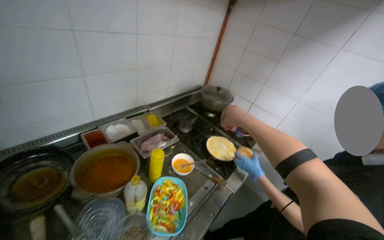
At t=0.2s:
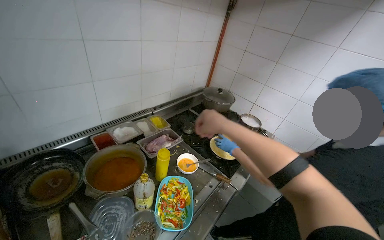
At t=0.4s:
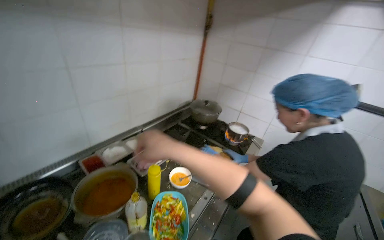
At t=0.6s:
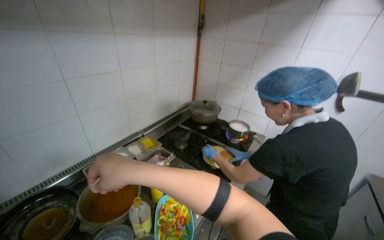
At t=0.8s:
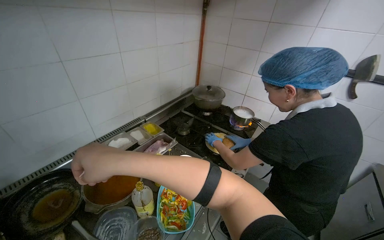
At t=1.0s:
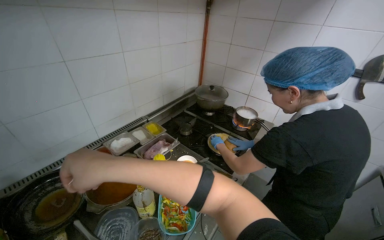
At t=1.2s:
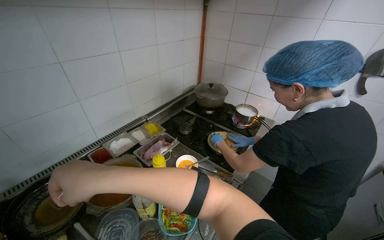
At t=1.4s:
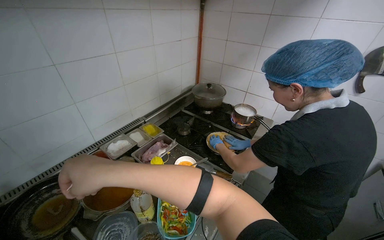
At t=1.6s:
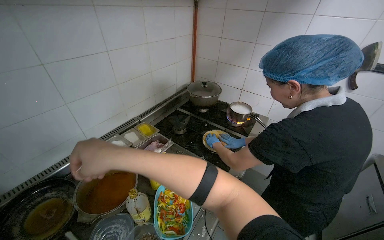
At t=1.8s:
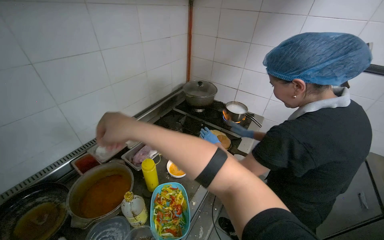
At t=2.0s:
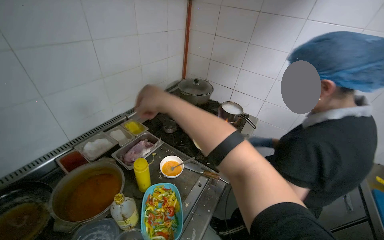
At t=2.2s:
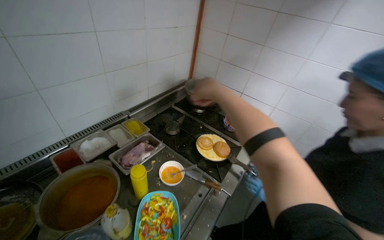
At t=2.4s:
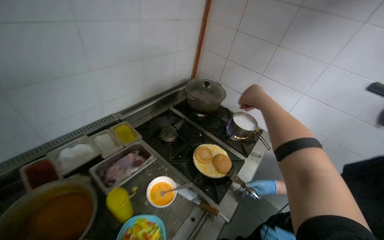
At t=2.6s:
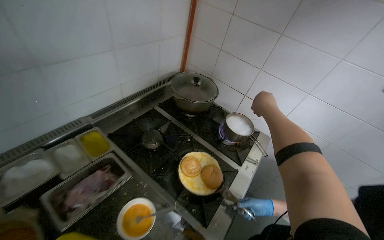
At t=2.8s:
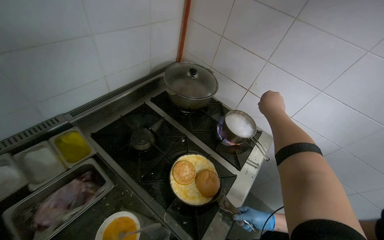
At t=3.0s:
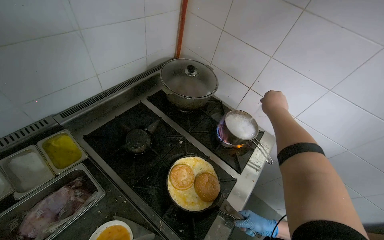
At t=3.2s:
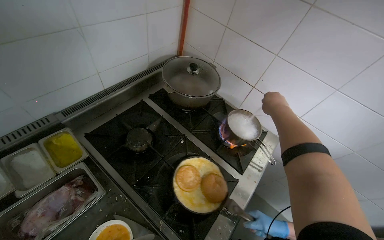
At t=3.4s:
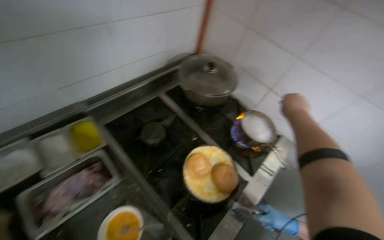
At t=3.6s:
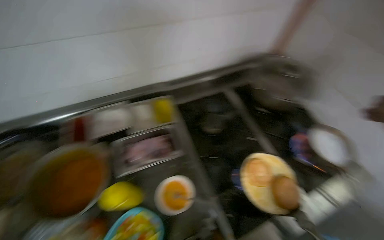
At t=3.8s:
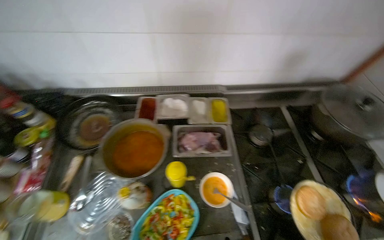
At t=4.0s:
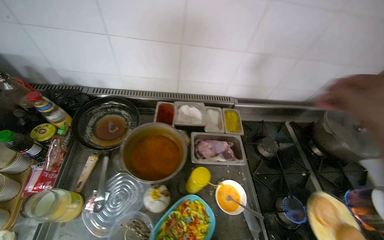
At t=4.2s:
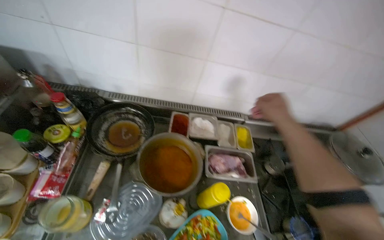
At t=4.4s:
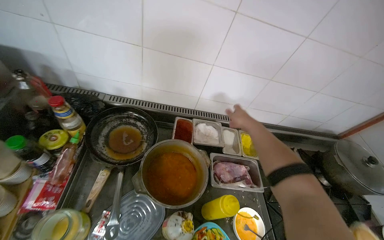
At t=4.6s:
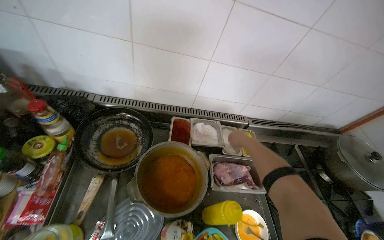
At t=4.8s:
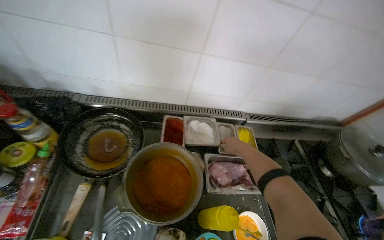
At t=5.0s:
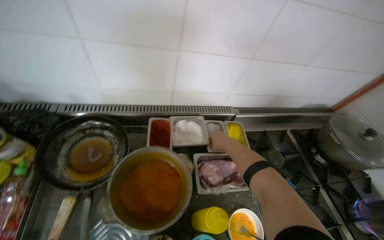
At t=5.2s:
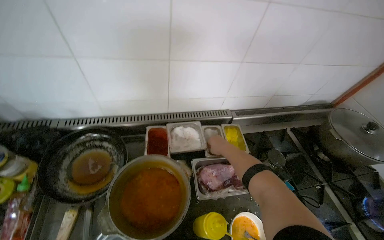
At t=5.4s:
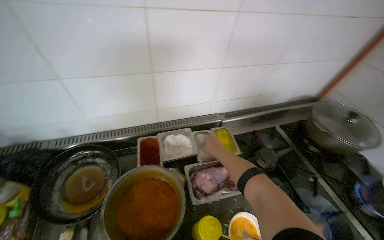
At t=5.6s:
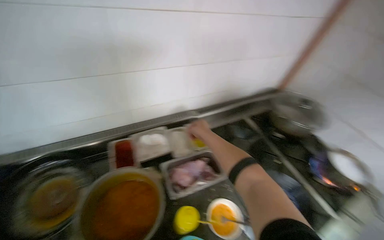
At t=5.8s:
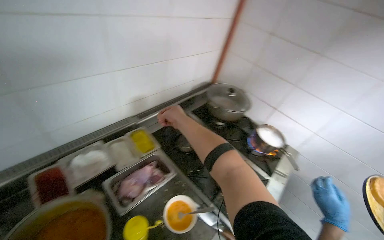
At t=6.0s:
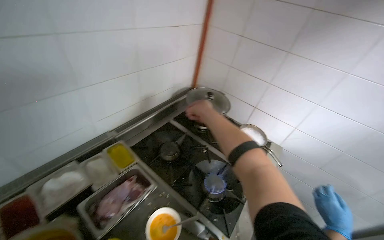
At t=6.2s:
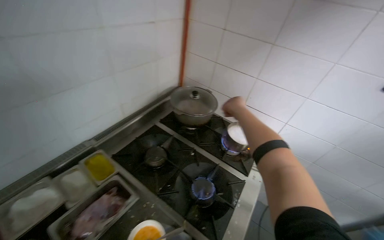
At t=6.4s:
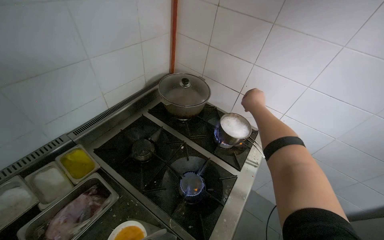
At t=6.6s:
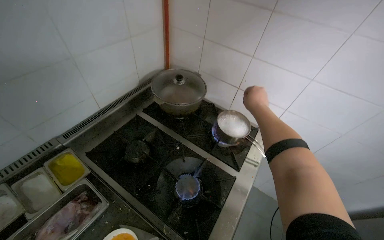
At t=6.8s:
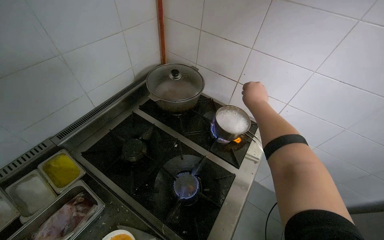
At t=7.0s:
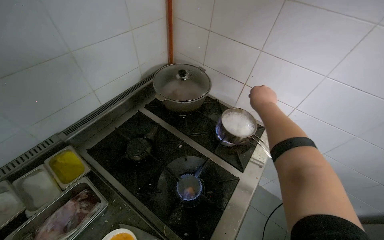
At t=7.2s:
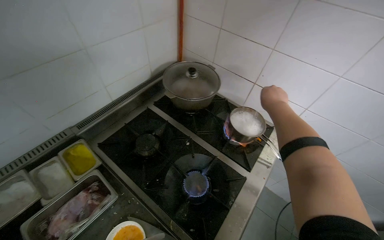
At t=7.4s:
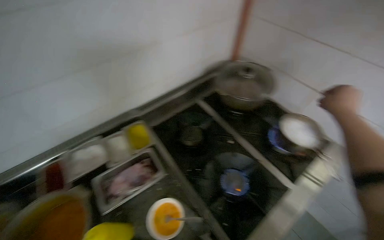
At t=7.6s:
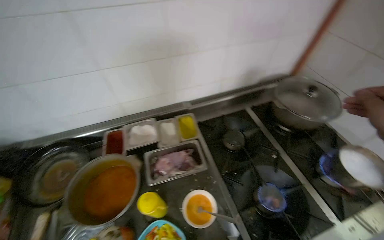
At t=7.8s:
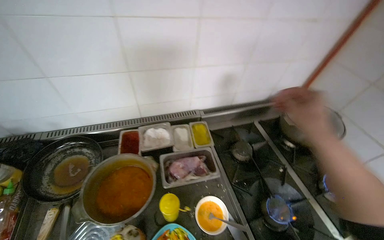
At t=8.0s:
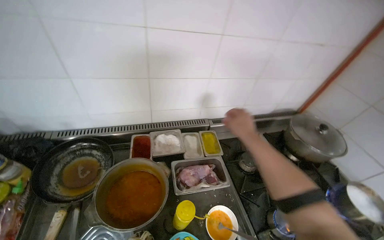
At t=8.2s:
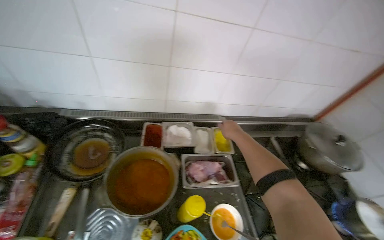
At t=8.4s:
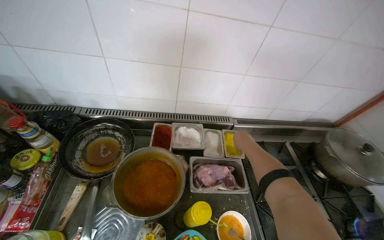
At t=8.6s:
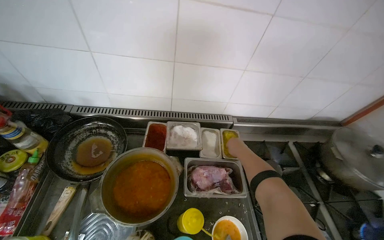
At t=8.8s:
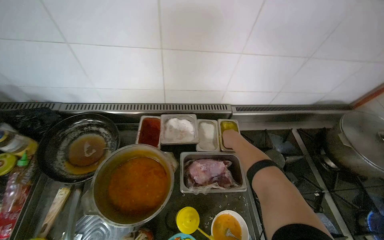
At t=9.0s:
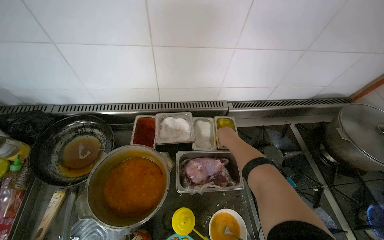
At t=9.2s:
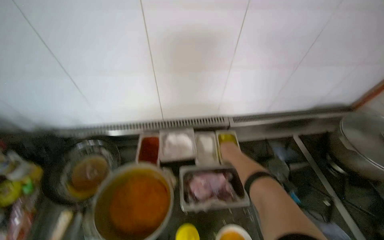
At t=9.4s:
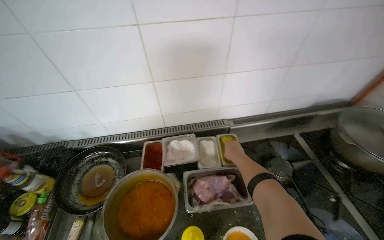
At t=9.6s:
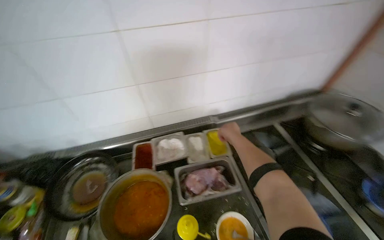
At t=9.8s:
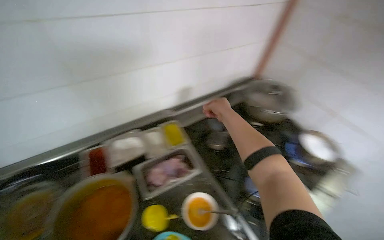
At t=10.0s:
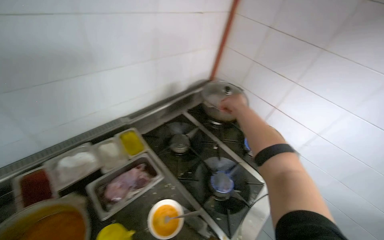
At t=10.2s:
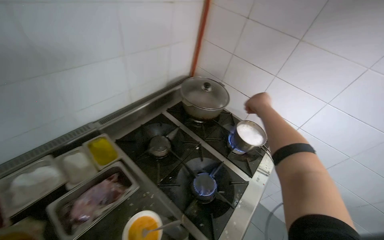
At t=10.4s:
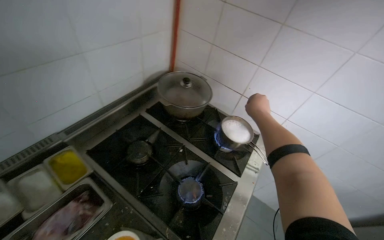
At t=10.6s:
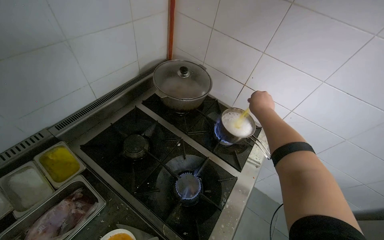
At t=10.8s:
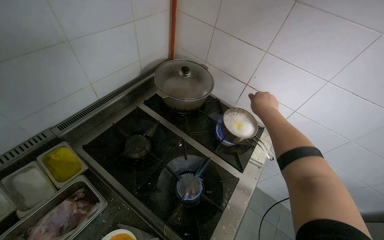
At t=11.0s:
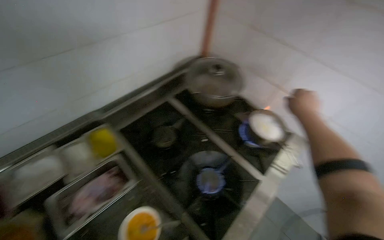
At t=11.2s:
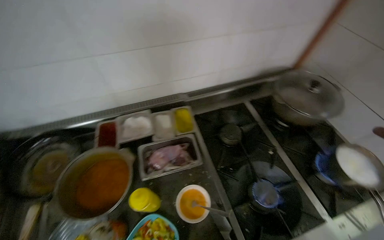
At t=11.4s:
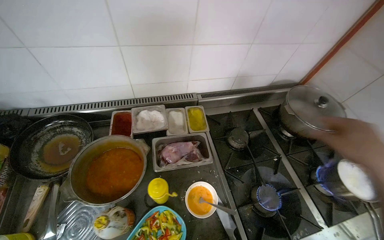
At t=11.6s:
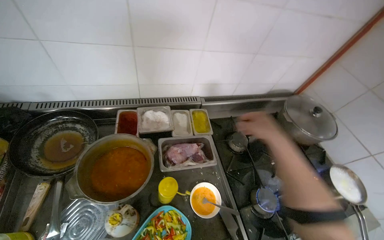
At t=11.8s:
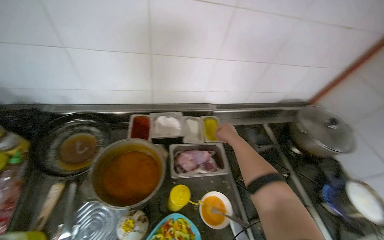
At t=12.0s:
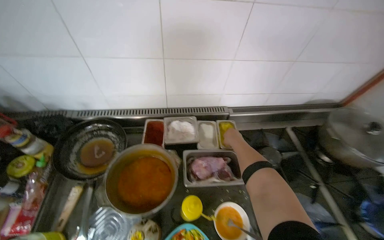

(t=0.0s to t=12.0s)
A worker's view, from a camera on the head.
Job: cooking food.
The whole recording: Cooking and stirring food in pot. The worker cooks and stirs food in a pot on the stove, adding various ingredients and dumplings.
t=0.0s - t=1.6s: The right hand heads to the left, nearer to the camera and down the picture, covering some 25 cm.
t=1.6s - t=3.0s: The camera is carried some 60 cm.
t=3.0s - t=4.4s: The wearer moves roughly 50 cm. The head turns to the left by approximately 50 degrees.
t=4.4s - t=6.0s: The head turns to the right by roughly 50 degrees.
t=6.0s - t=7.6s: The head turns to the left by roughly 35 degrees.
t=7.6s - t=9.0s: The right hand heads to the left and farther from the camera, covering about 60 cm.
t=9.0s - t=10.4s: The wearer's head swings approximately 45 degrees to the right.
t=10.4s - t=12.0s: The wearer looks roughly 50 degrees further to the left.

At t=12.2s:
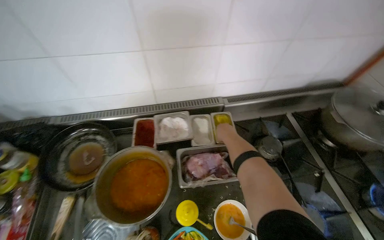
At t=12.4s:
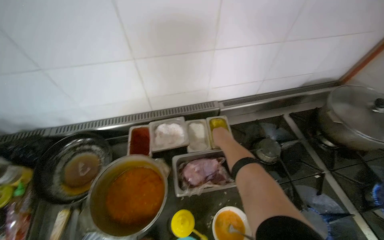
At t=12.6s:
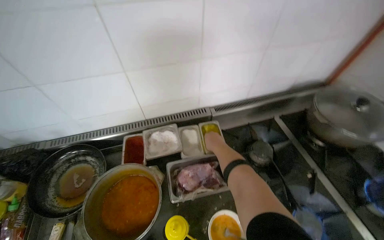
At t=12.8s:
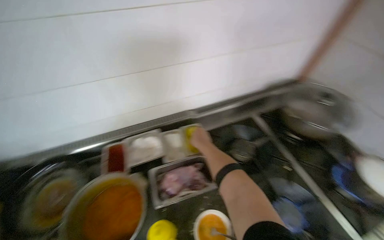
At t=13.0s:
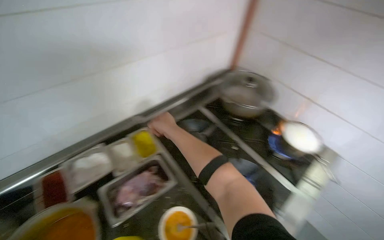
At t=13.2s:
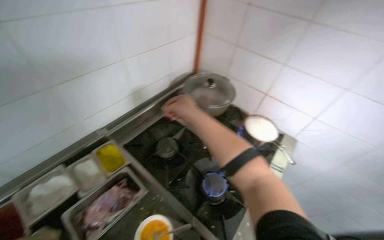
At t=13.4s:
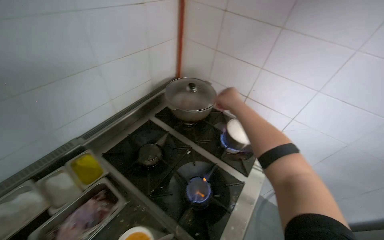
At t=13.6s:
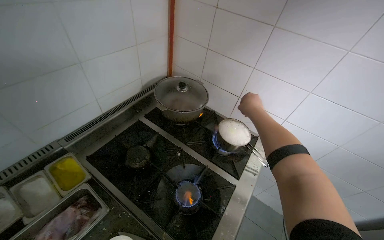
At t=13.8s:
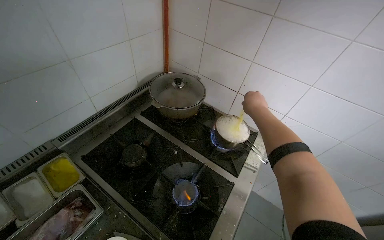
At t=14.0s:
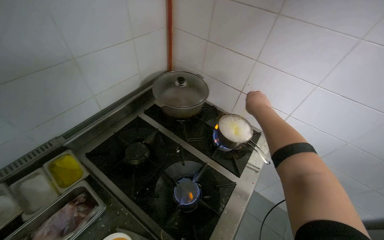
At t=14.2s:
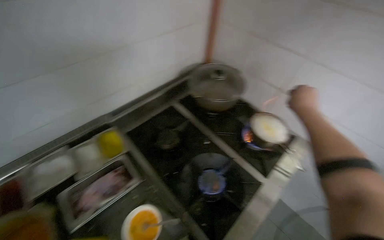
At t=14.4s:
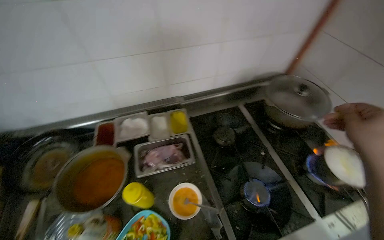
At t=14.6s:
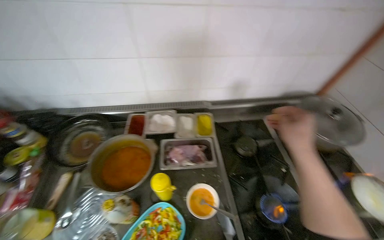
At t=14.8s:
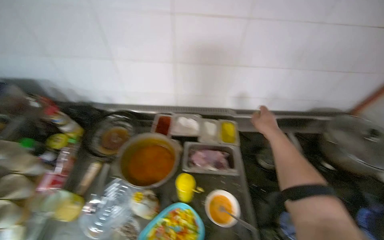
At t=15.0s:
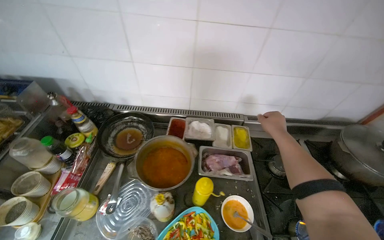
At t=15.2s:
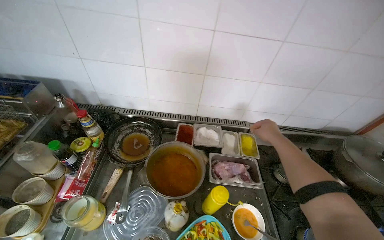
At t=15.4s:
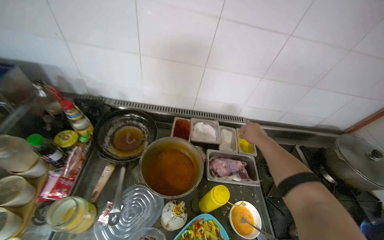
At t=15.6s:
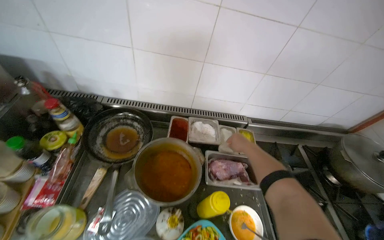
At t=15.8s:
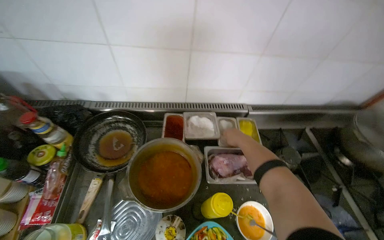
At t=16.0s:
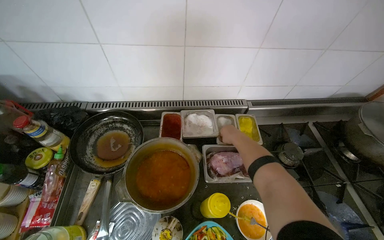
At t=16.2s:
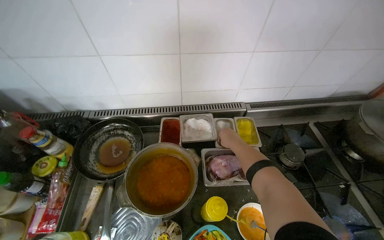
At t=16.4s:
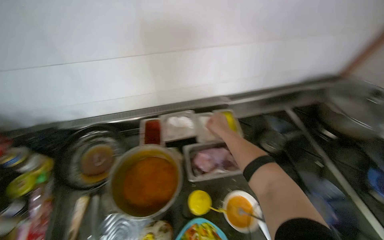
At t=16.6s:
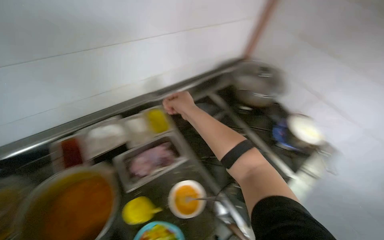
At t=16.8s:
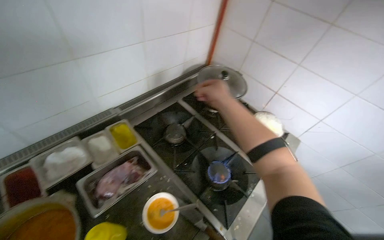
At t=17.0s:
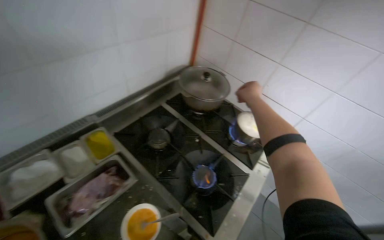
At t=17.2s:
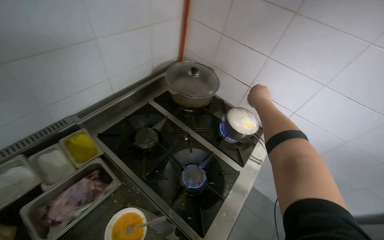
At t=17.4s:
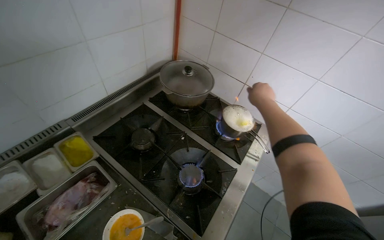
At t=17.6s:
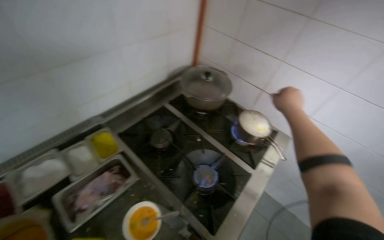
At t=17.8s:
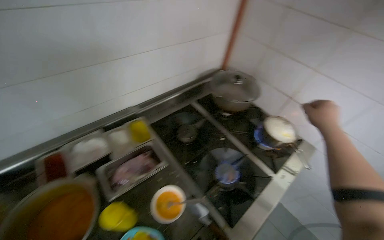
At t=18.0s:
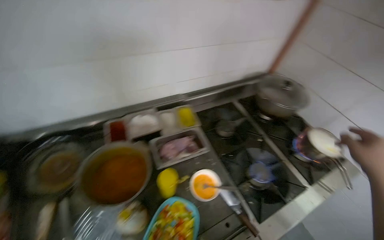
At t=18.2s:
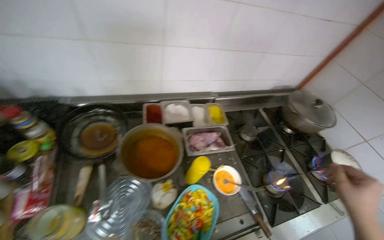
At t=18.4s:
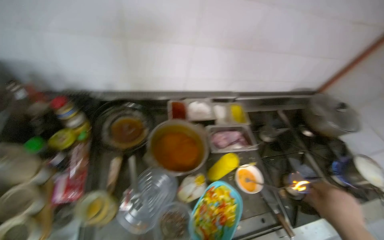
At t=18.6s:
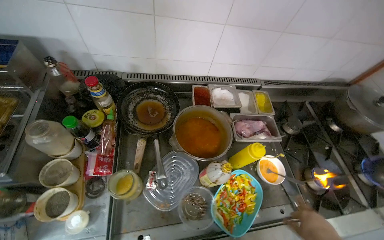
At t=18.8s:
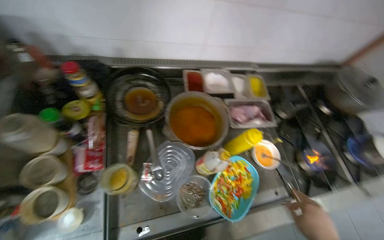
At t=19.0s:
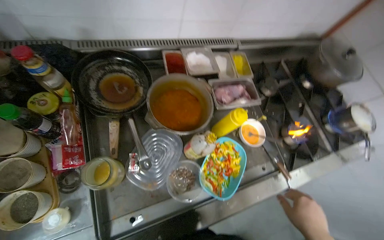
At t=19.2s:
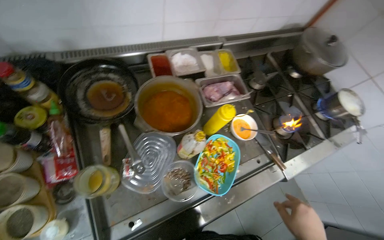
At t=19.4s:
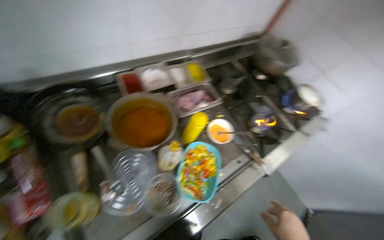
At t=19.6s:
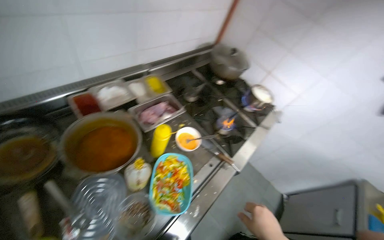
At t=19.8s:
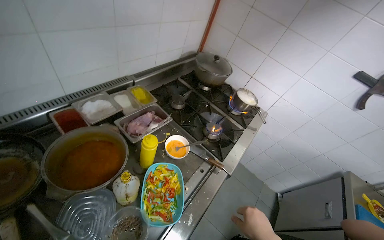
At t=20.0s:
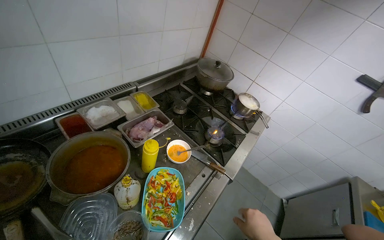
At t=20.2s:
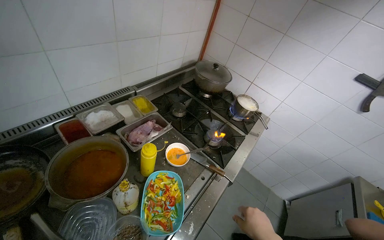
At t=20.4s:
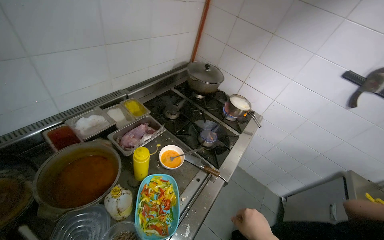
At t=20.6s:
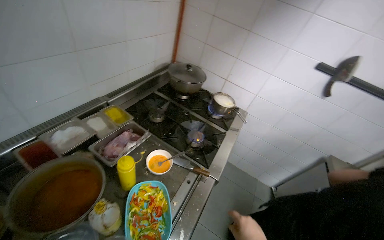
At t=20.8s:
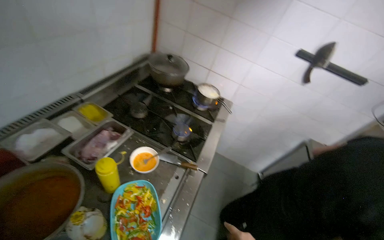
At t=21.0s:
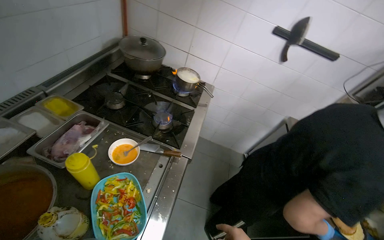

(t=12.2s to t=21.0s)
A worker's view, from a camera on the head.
Job: cooking food.
The whole recording: Cooking and stirring food in pot. The worker cooks and stirs food in a pot on the stove, adding various ingredients and dumplings.
t=12.2s - t=13.6s: The wearer looks some 45 degrees further to the right.
t=13.6s - t=15.2s: The wearer moves some 40 cm. The head turns to the left by roughly 55 degrees.
t=15.2s - t=16.6s: The wearer looks about 35 degrees further to the right.
t=18.0s - t=19.6s: The head rotates approximately 20 degrees to the right.
t=19.6s - t=21.0s: The wearer's head swings some 25 degrees to the right.
